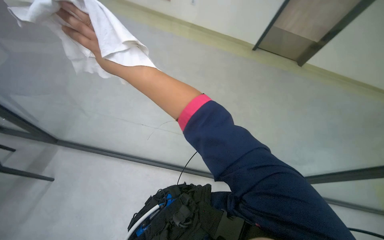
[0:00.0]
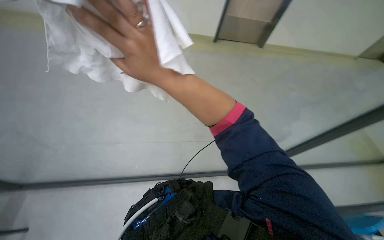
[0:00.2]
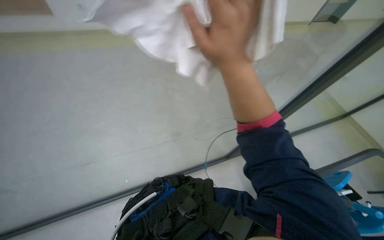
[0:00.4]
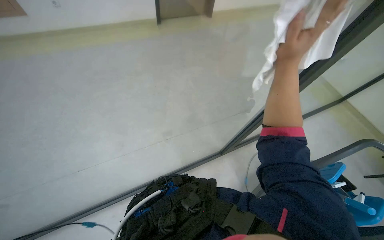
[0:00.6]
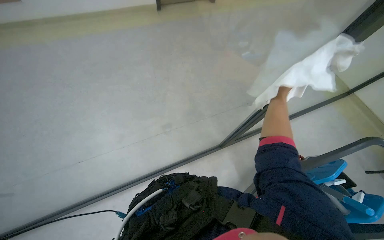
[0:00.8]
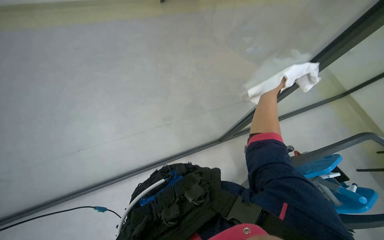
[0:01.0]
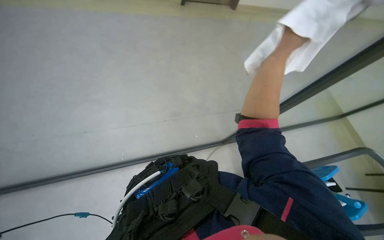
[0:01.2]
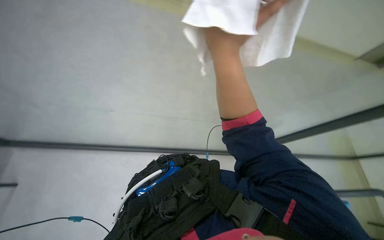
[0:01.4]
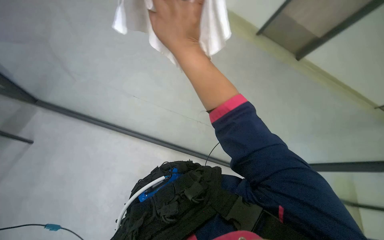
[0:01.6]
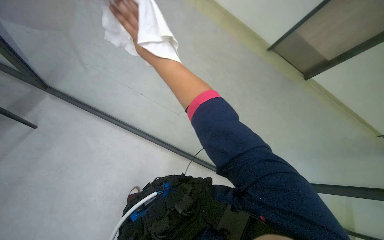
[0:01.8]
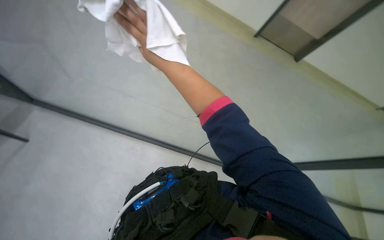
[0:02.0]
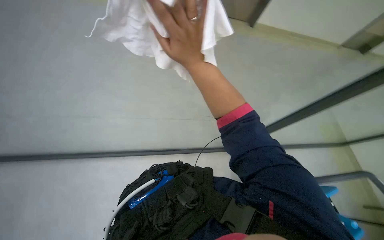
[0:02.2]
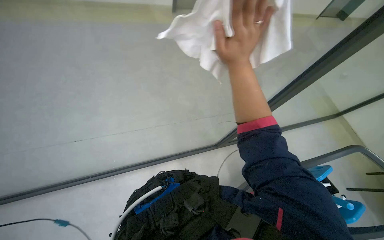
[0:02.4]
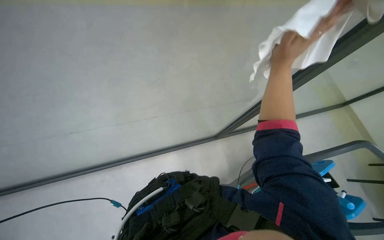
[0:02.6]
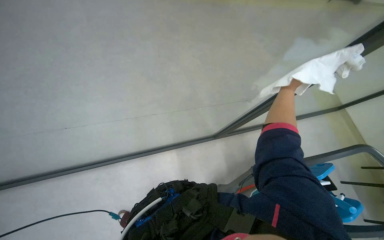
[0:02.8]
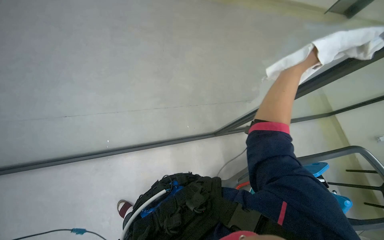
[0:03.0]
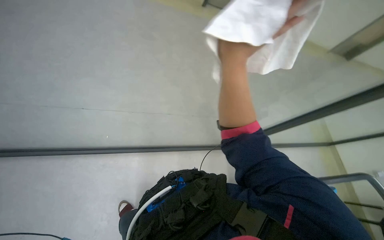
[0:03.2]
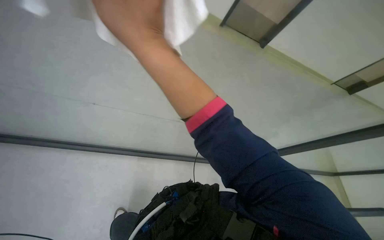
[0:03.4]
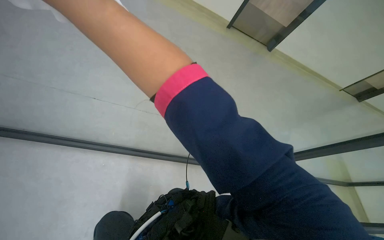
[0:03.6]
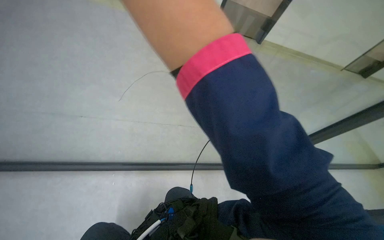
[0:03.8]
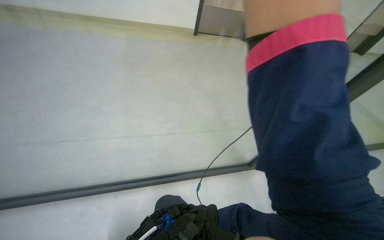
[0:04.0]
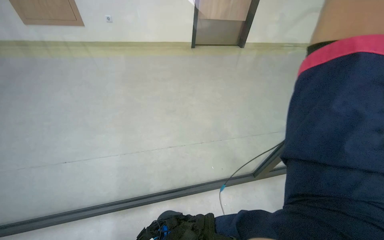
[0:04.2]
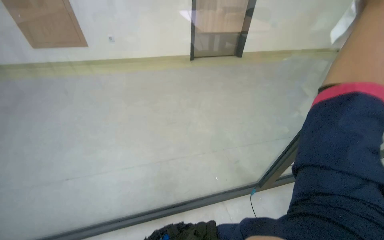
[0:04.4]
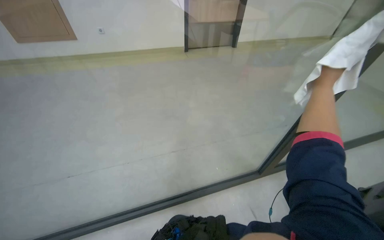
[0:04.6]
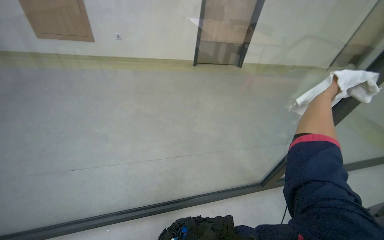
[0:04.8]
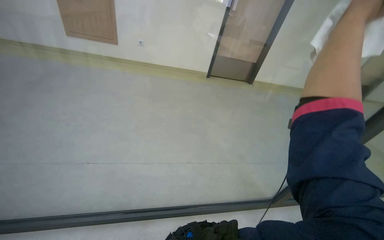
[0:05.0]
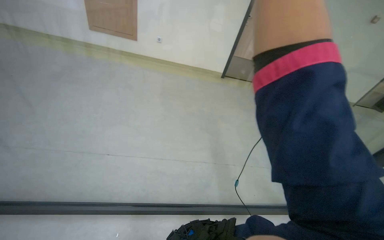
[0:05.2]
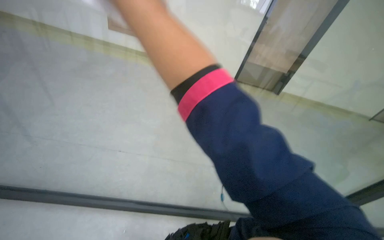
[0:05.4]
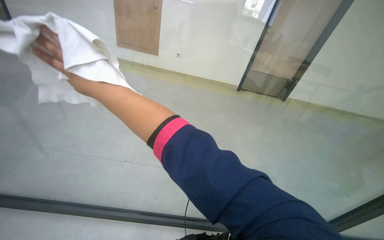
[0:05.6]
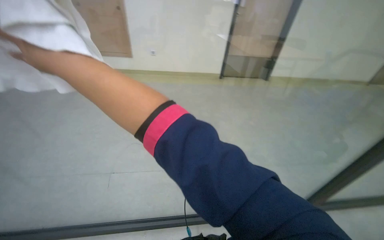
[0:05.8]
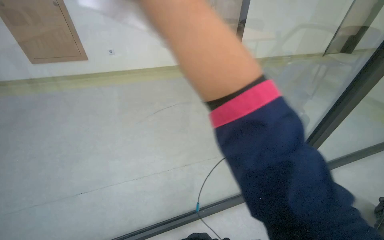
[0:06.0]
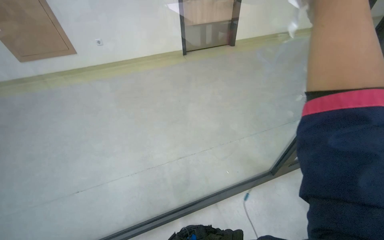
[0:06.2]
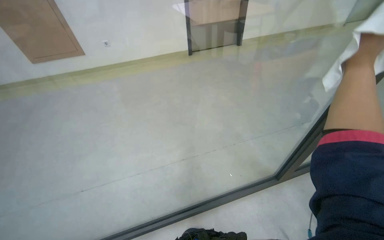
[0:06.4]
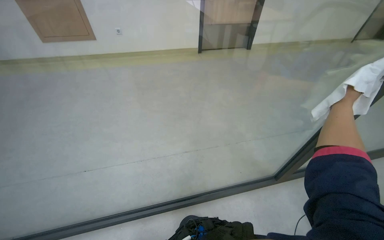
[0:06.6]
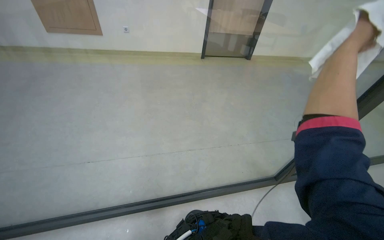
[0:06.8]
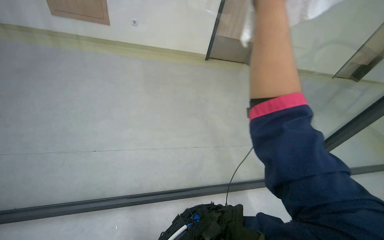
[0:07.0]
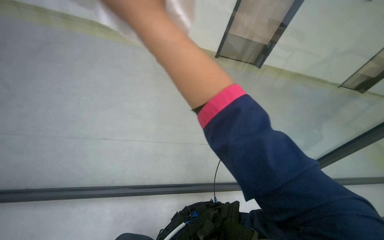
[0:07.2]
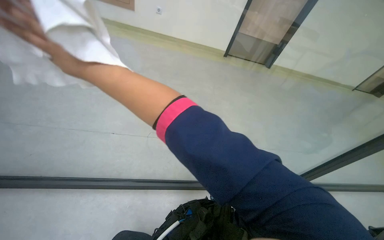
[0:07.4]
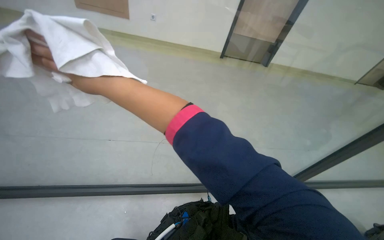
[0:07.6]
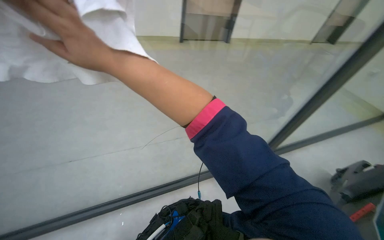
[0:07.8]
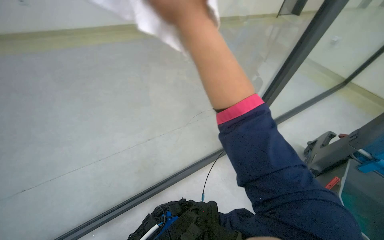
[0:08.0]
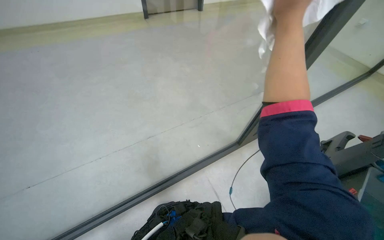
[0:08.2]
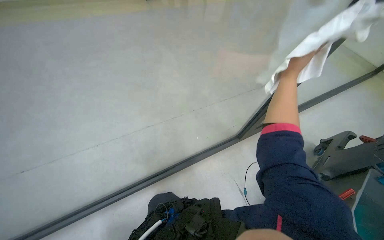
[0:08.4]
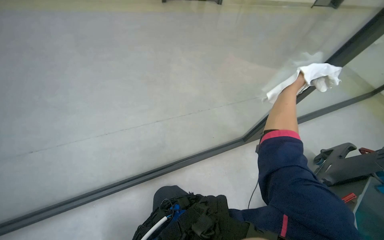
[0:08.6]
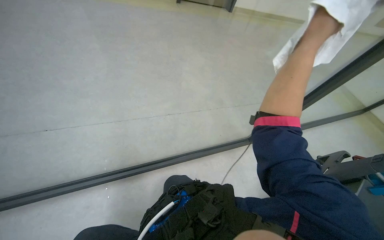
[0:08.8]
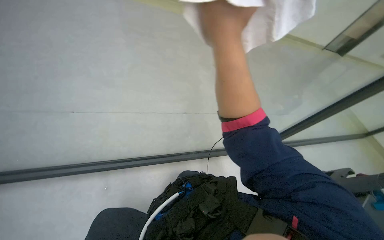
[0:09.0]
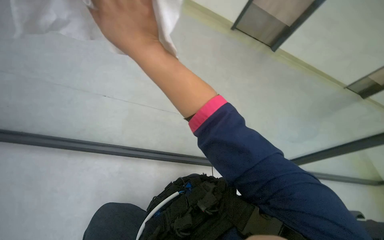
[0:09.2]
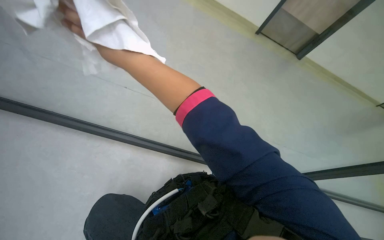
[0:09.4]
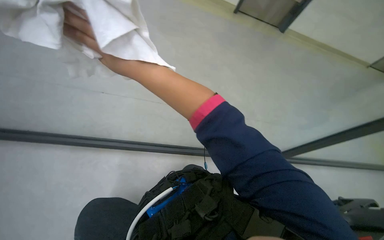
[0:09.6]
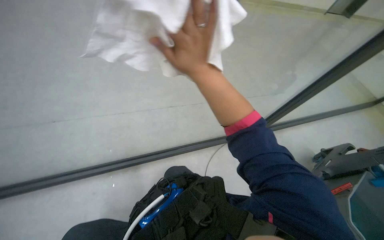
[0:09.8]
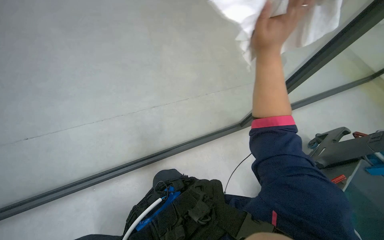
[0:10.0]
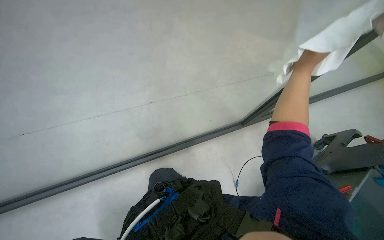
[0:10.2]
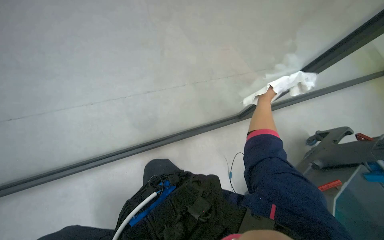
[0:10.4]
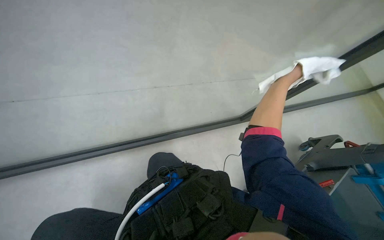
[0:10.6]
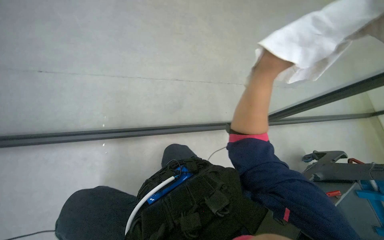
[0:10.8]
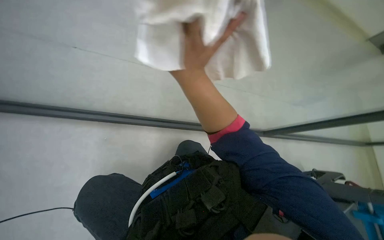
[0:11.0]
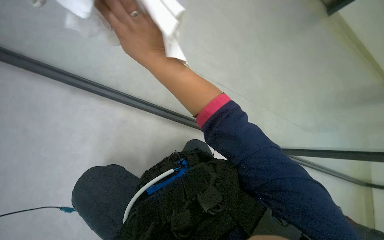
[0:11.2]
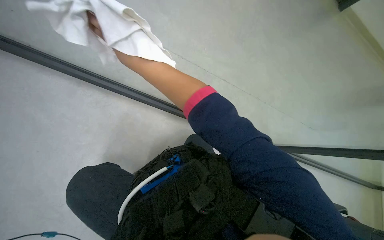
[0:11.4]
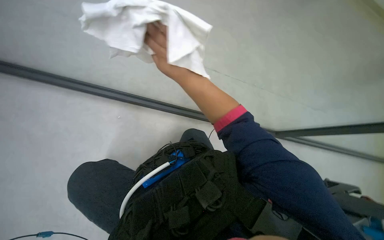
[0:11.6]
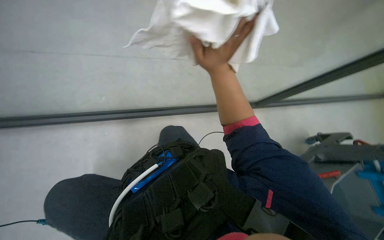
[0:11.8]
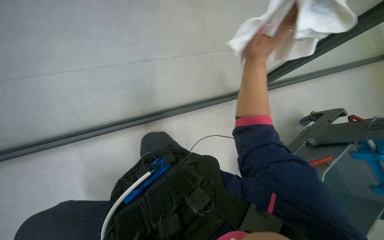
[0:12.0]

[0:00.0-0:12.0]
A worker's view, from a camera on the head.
Job: cleaning windows.
The whole recording: Wiping glass partition. The worker wipes the glass partition with a white cloth.
3.0 to 4.4 s: The view tilts approximately 25 degrees upward.
7.6 to 9.0 s: The view tips downward by roughly 15 degrees.

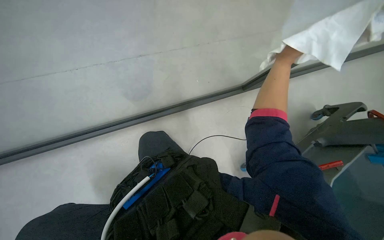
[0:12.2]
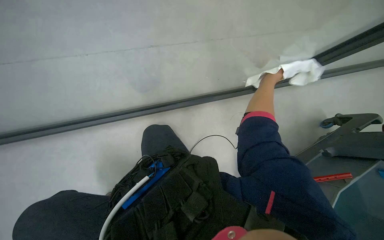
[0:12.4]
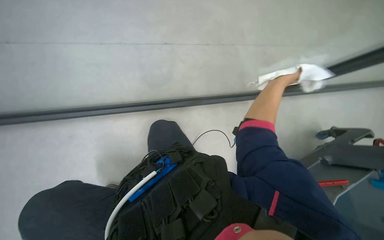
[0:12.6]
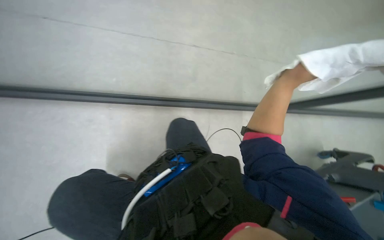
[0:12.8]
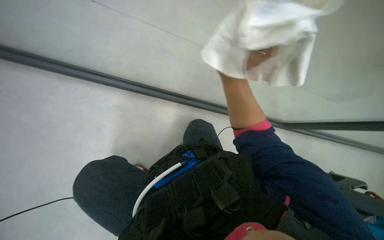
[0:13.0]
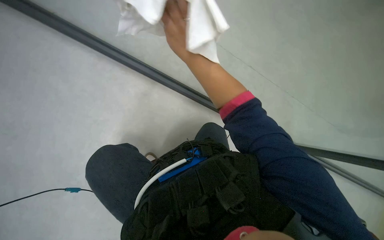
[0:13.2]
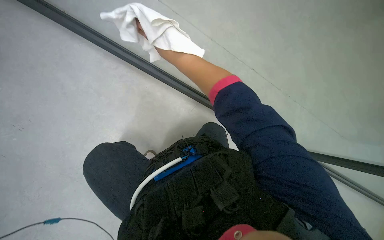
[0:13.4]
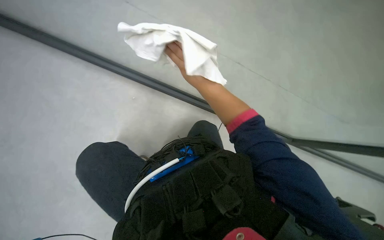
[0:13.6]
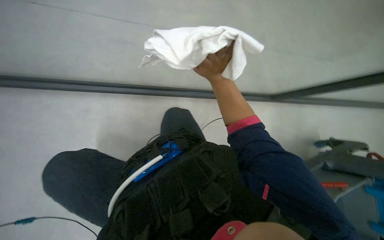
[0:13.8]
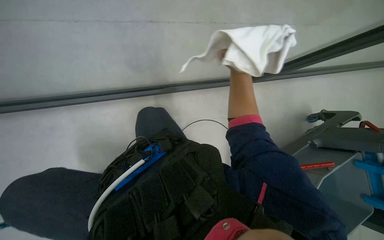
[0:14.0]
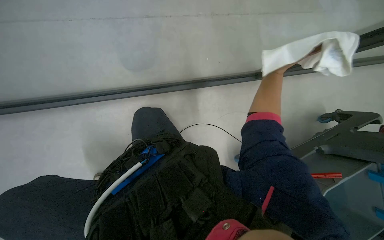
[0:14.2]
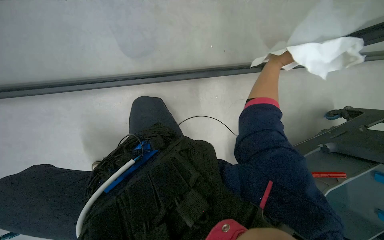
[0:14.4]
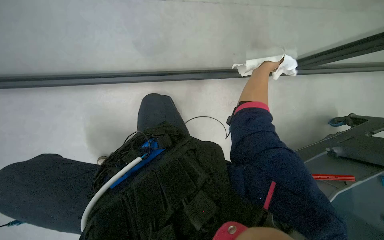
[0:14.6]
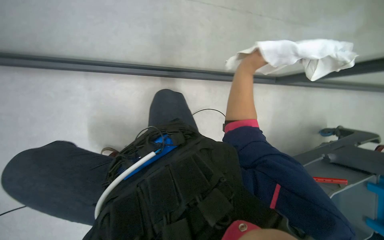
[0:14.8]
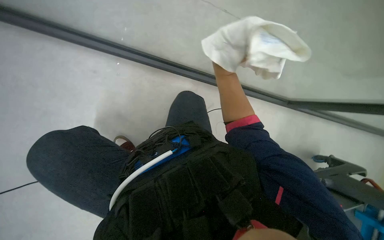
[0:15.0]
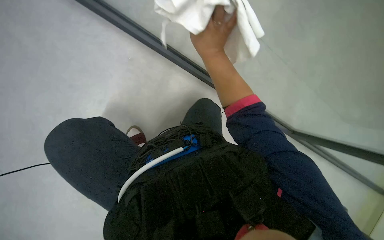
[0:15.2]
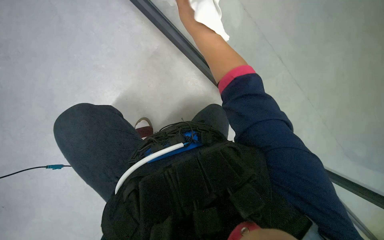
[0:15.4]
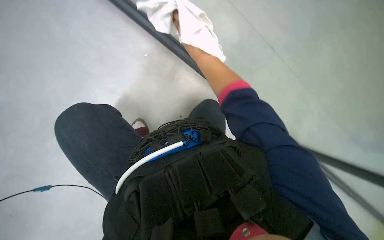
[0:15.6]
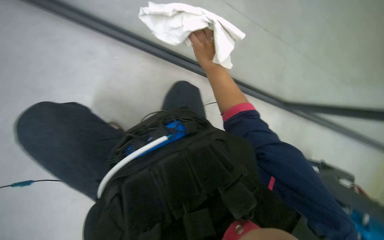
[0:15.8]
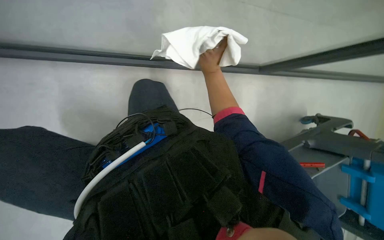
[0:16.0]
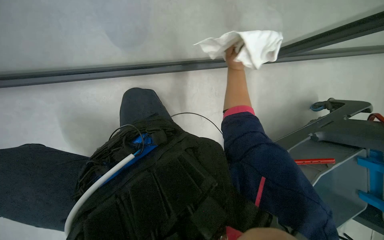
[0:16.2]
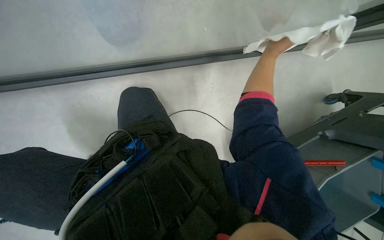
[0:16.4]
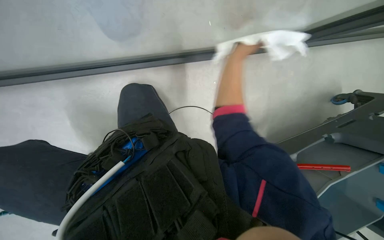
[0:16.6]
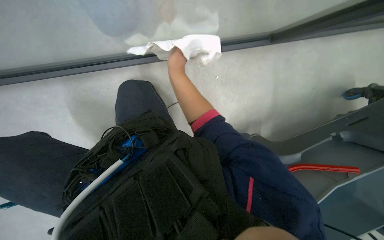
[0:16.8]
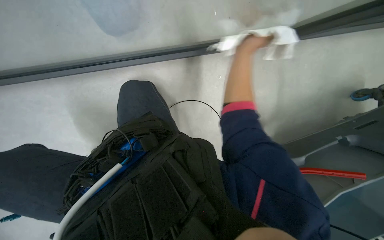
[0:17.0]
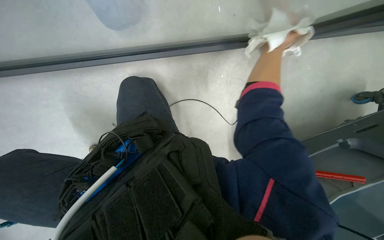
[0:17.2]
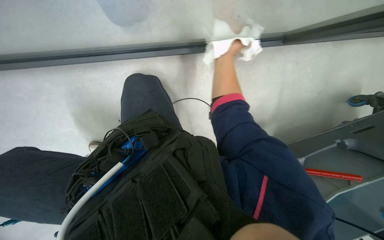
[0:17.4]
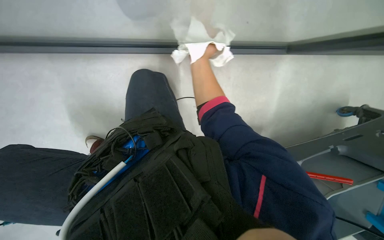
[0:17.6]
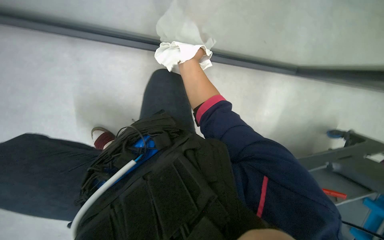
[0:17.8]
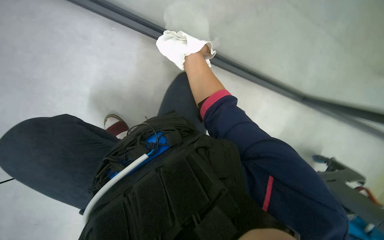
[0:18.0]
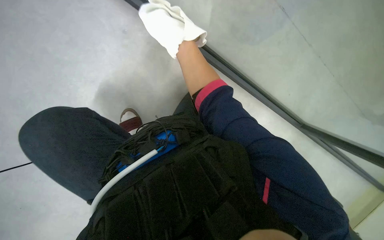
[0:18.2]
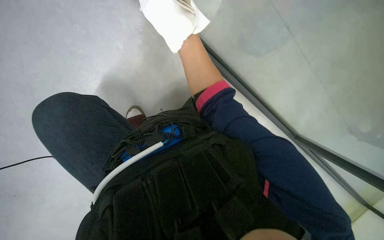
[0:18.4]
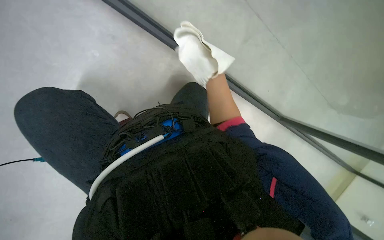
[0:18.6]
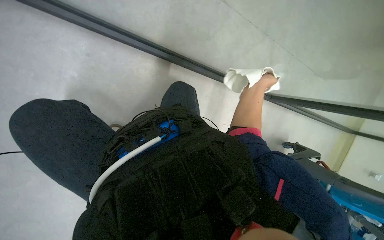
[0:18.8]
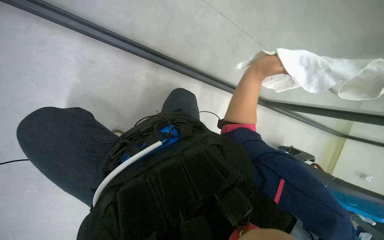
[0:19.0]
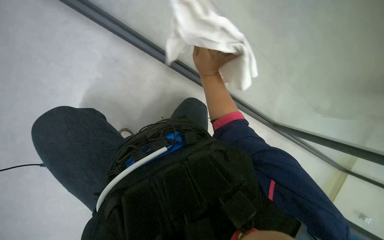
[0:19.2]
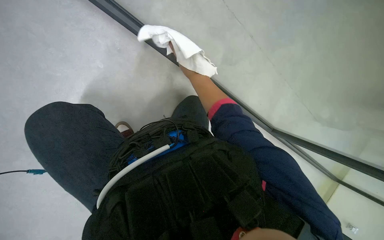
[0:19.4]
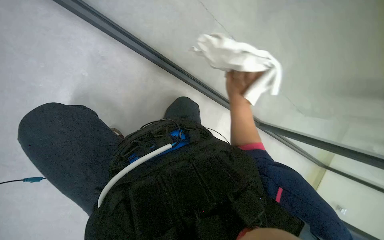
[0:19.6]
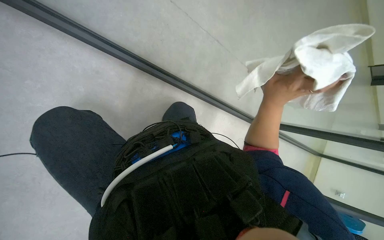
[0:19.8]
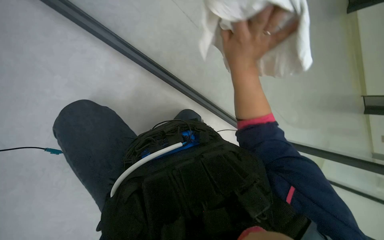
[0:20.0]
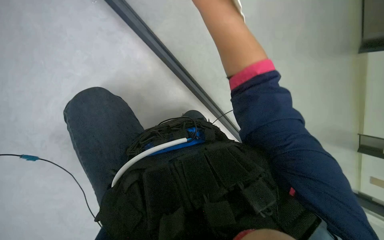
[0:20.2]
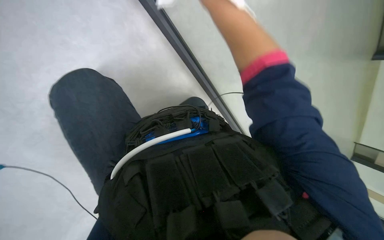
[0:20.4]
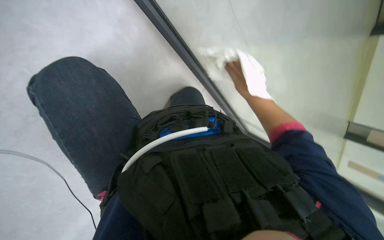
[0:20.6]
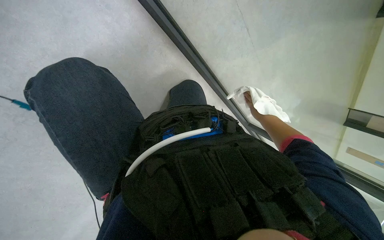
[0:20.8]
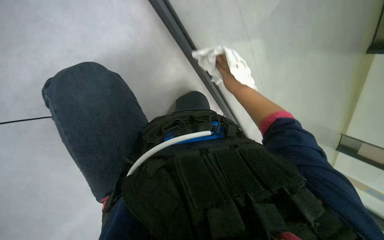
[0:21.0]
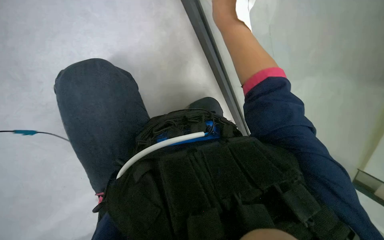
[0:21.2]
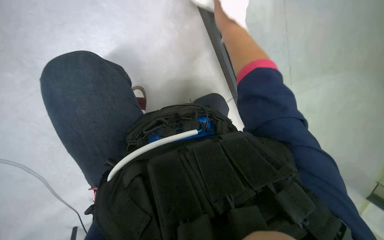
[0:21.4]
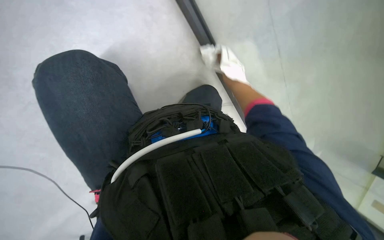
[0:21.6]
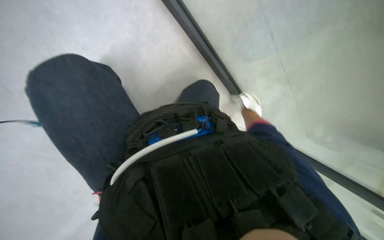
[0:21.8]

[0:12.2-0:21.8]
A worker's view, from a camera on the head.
Job: cleaning windows.
The whole recording: Wiping glass partition. The worker wipes the glass partition with a white cloth.
13.8 to 15.4 s: The view pans to the left by about 20 degrees. The view tips downward by about 15 degrees.
15.4 to 17.0 s: The camera pitches downward, by some 10 degrees.
